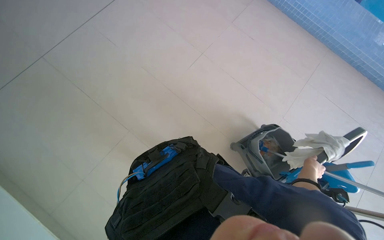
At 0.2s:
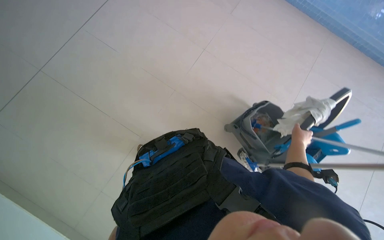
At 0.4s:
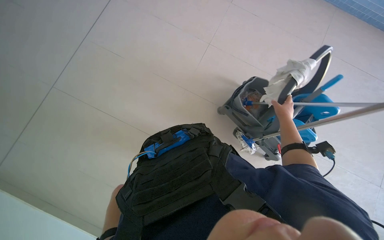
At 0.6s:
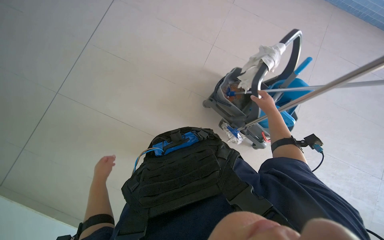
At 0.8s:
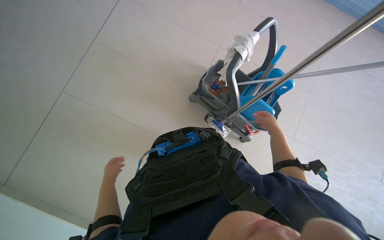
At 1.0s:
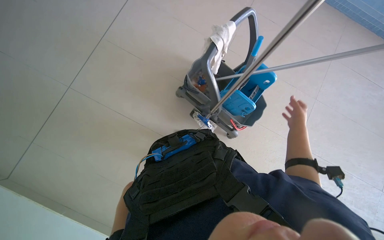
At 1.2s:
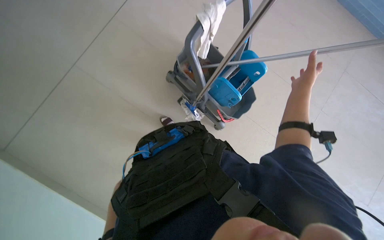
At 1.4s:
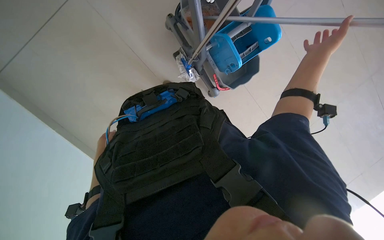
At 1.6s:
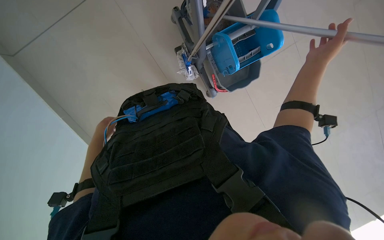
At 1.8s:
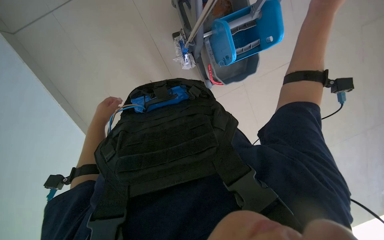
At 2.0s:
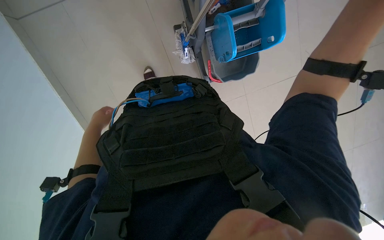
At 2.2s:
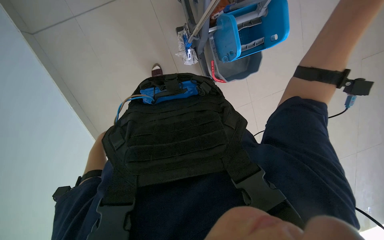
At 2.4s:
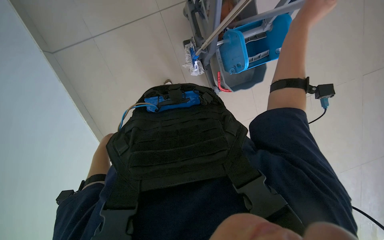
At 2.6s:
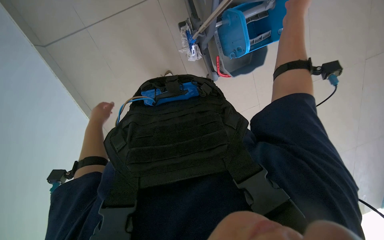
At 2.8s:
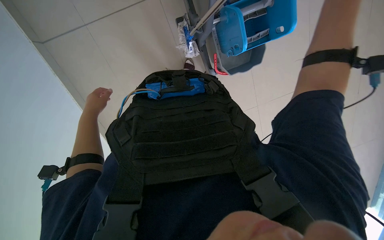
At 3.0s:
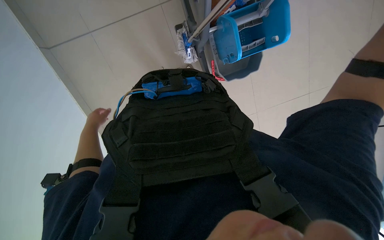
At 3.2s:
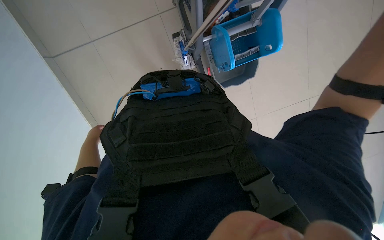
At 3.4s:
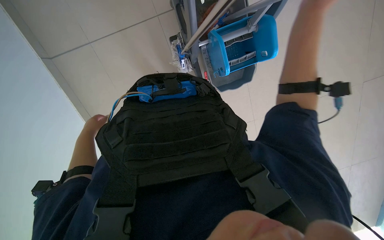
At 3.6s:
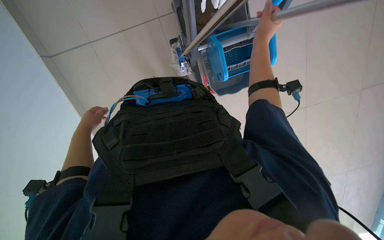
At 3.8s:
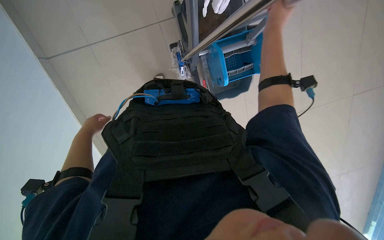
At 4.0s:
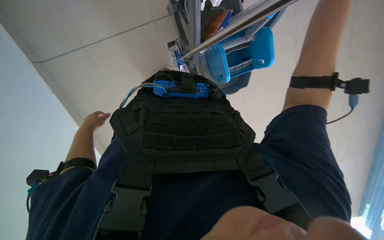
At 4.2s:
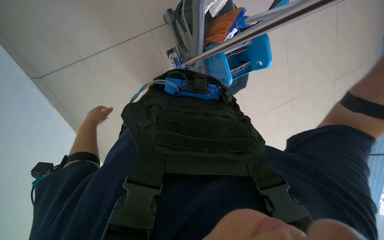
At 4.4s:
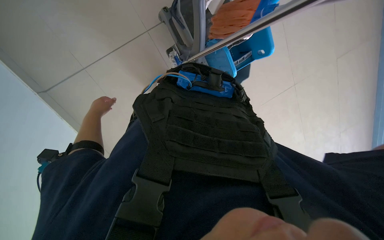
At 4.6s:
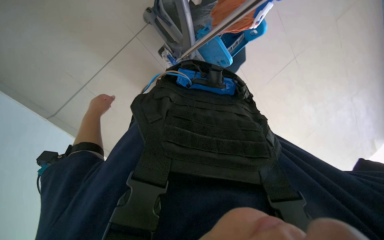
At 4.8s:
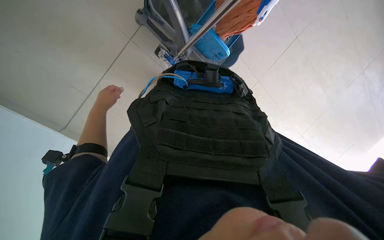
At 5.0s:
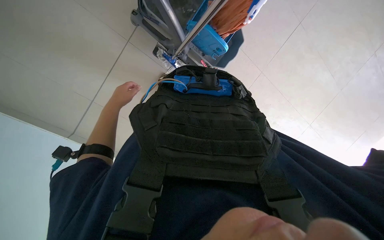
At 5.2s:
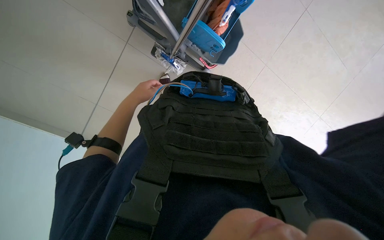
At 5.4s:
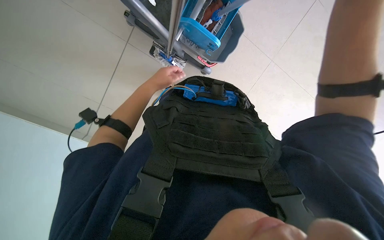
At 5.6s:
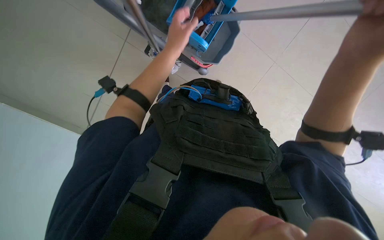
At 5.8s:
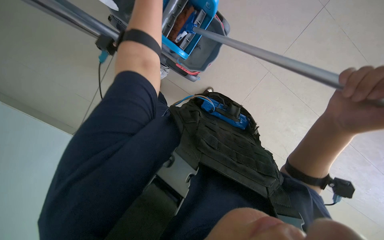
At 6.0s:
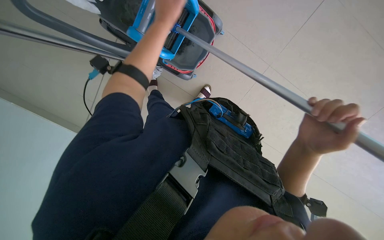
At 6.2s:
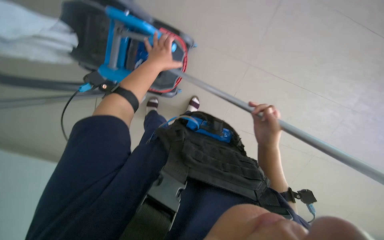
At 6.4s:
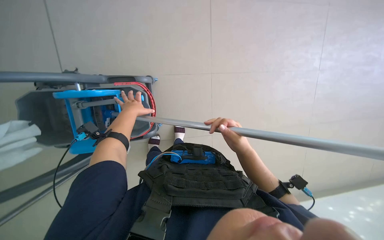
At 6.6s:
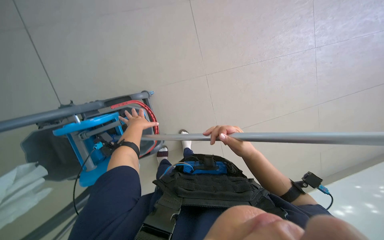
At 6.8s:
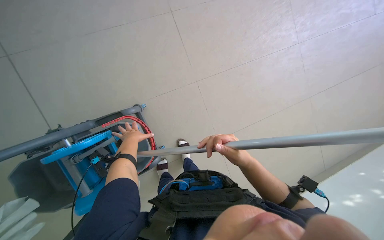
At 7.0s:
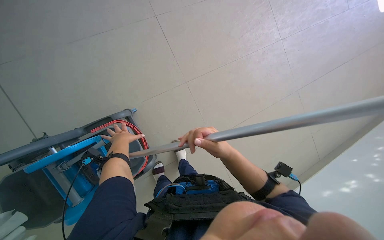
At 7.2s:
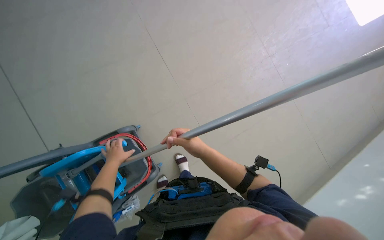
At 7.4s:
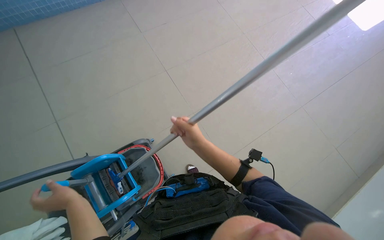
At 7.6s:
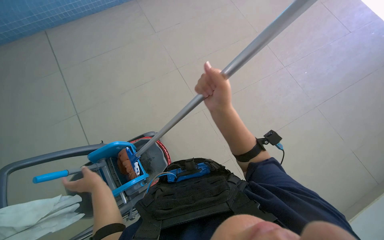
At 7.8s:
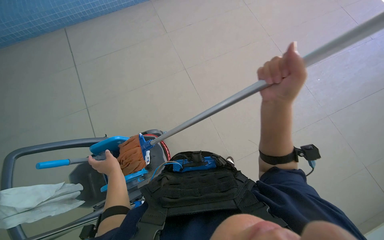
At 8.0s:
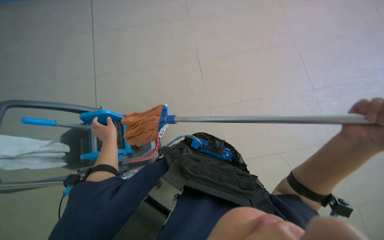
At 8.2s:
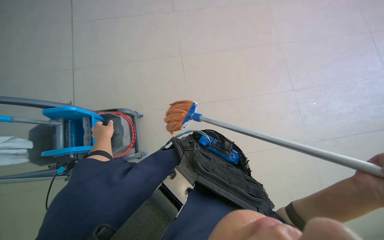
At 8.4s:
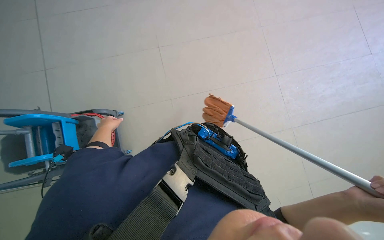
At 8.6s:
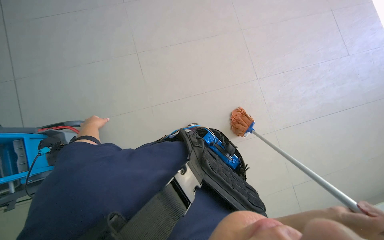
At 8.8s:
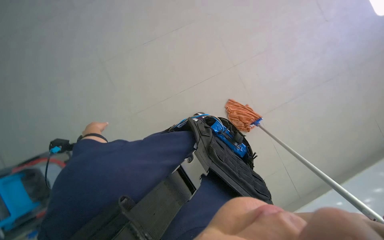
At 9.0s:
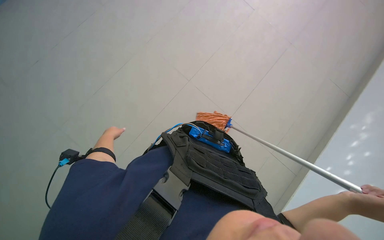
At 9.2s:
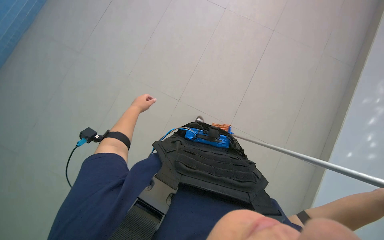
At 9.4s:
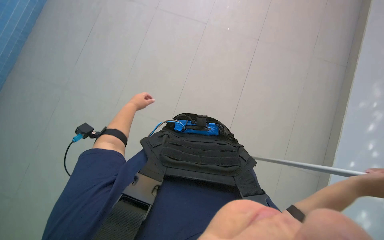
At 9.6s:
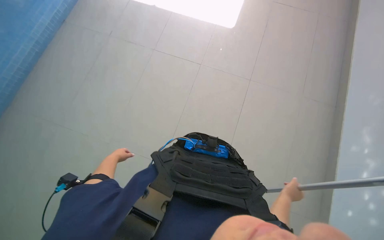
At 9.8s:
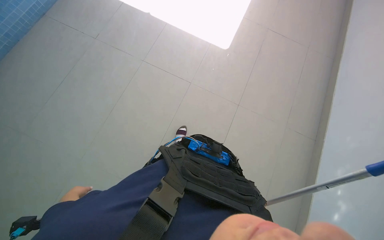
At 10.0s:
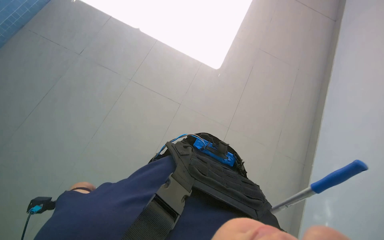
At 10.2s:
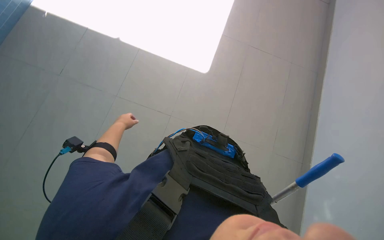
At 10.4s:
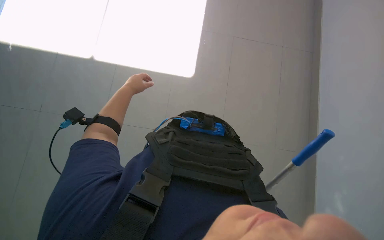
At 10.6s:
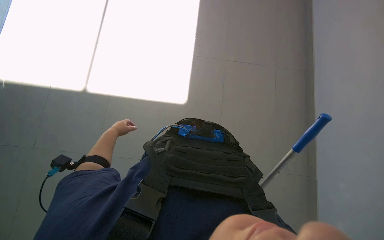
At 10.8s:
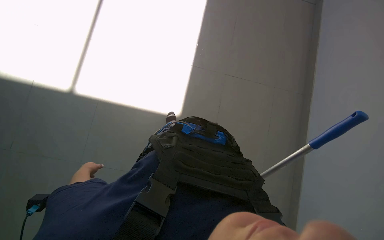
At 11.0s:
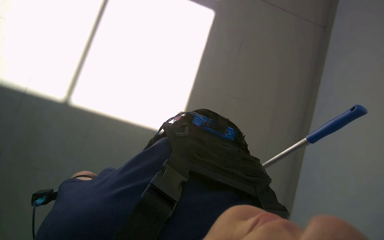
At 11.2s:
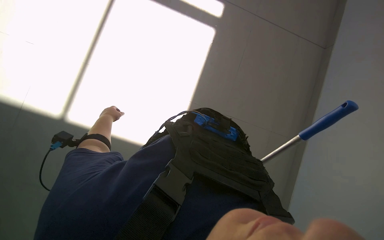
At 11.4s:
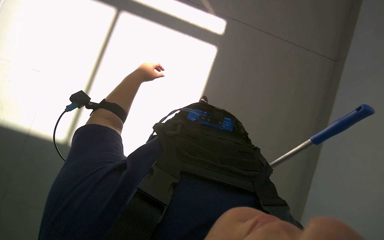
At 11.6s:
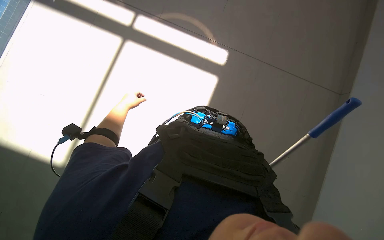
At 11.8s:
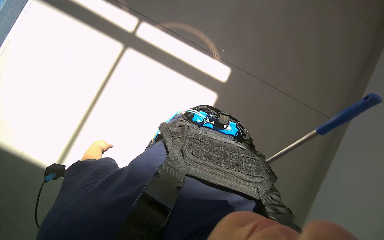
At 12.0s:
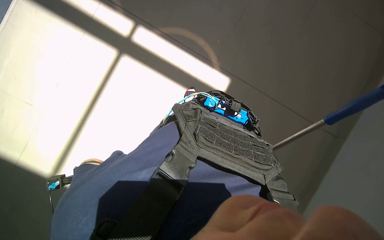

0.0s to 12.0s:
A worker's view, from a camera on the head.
Job: mopping floor.
The whole recording: Mopping pool deck floor. The worker mops the tiled floor around the pool with a long-handled mop.
0.0s to 1.6s: The camera pitches downward, by some 25 degrees.
4.4s to 6.0s: The camera pitches upward, by roughly 15 degrees.
6.0s to 7.6s: The view tips upward by approximately 30 degrees. Everything in view rotates about 35 degrees counterclockwise.

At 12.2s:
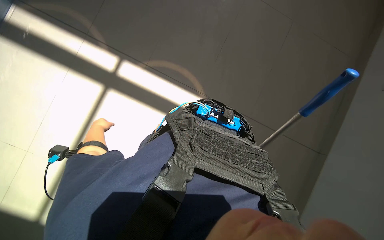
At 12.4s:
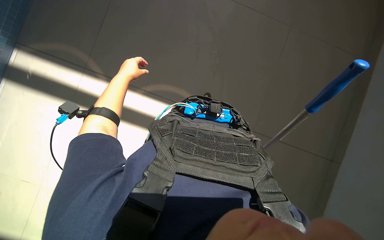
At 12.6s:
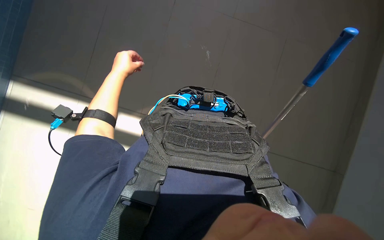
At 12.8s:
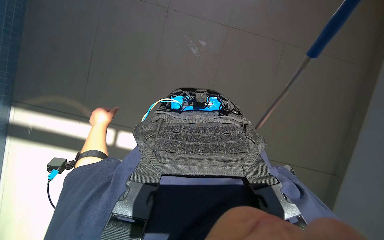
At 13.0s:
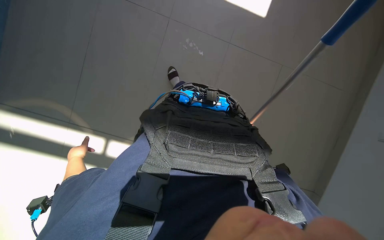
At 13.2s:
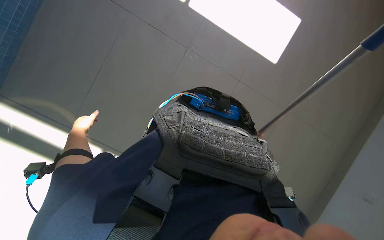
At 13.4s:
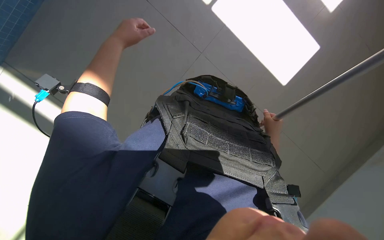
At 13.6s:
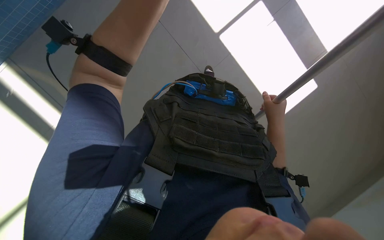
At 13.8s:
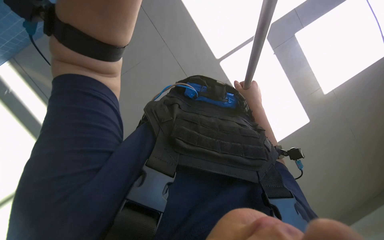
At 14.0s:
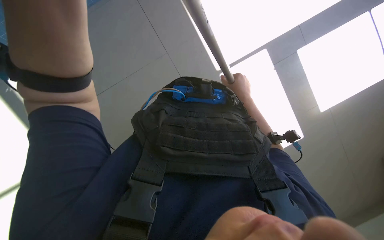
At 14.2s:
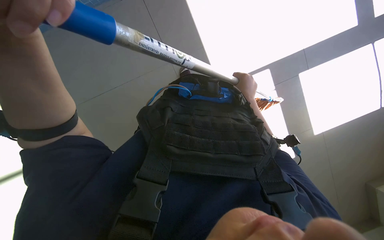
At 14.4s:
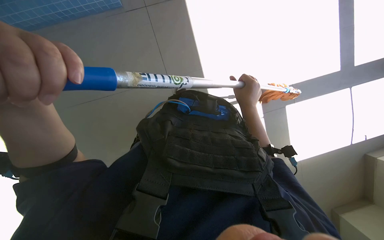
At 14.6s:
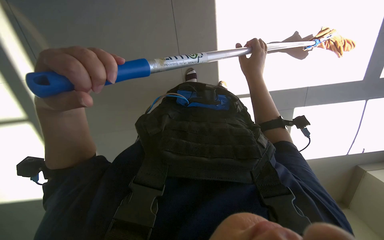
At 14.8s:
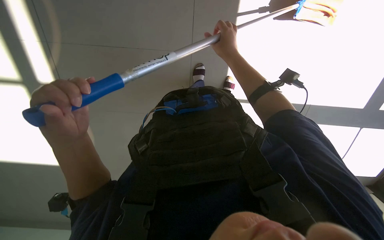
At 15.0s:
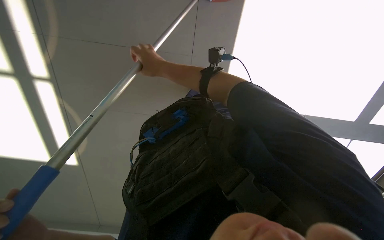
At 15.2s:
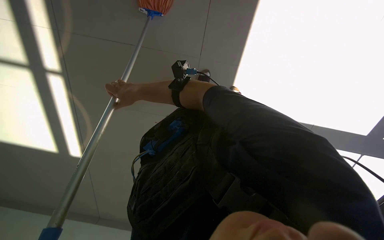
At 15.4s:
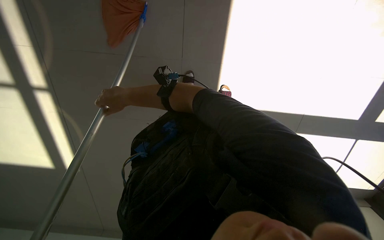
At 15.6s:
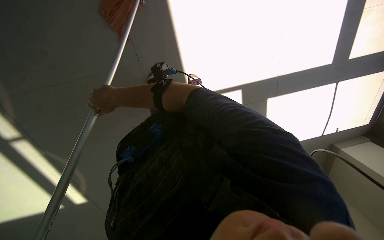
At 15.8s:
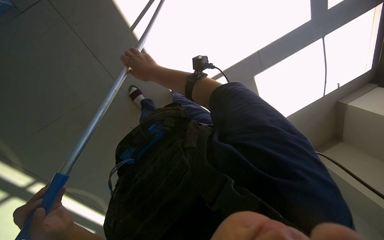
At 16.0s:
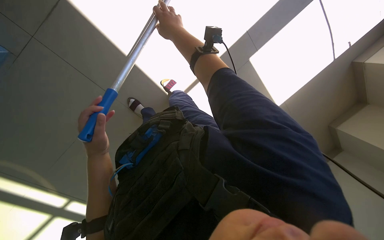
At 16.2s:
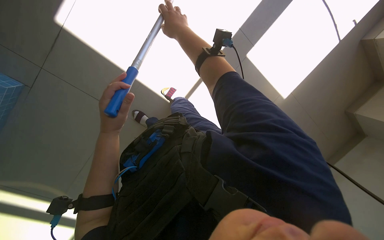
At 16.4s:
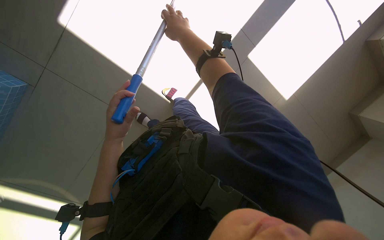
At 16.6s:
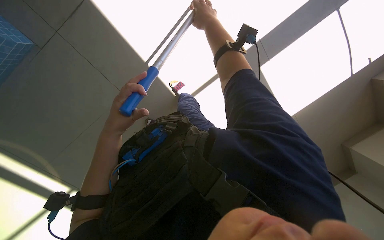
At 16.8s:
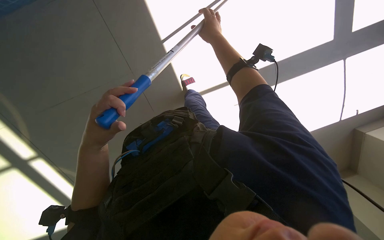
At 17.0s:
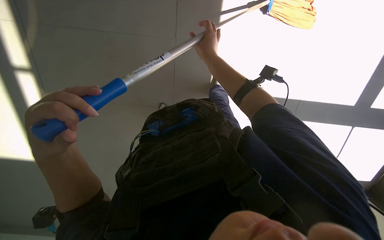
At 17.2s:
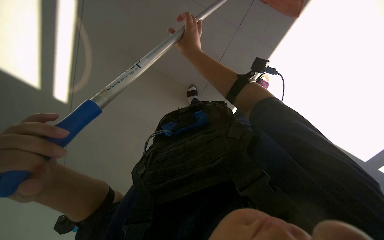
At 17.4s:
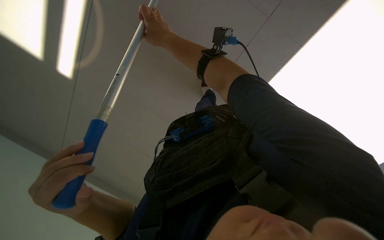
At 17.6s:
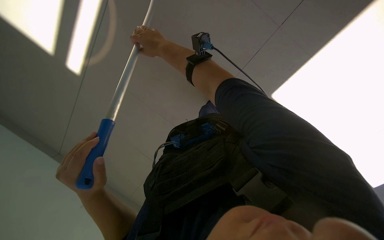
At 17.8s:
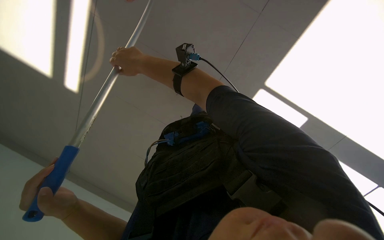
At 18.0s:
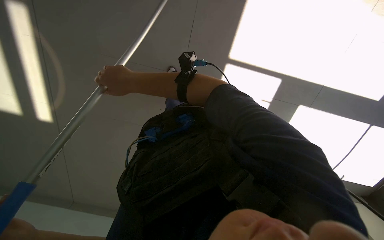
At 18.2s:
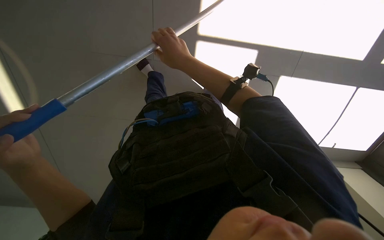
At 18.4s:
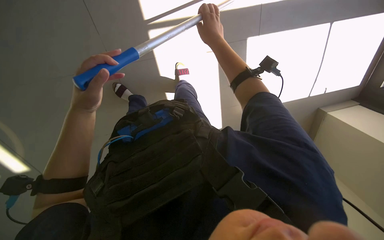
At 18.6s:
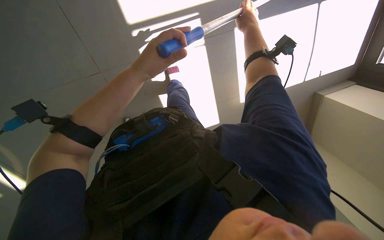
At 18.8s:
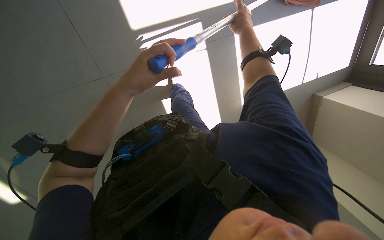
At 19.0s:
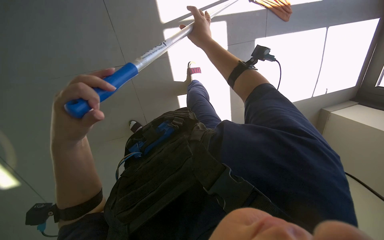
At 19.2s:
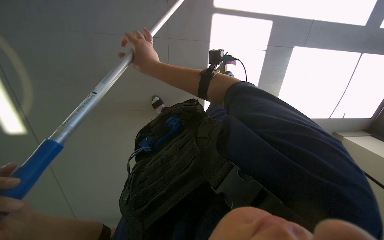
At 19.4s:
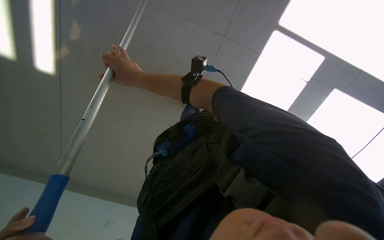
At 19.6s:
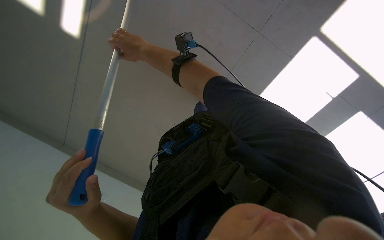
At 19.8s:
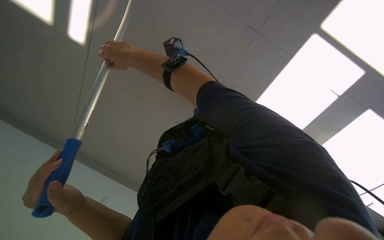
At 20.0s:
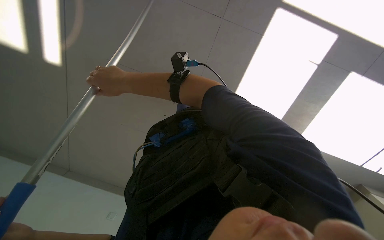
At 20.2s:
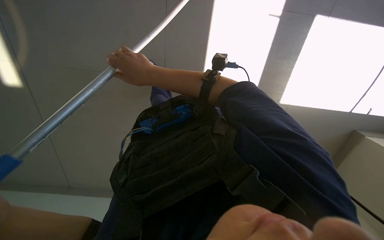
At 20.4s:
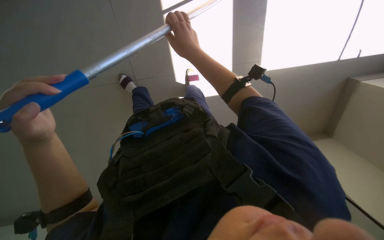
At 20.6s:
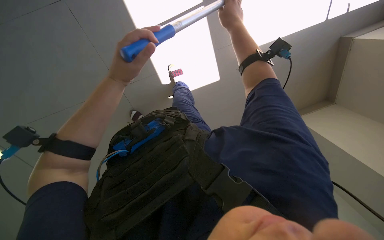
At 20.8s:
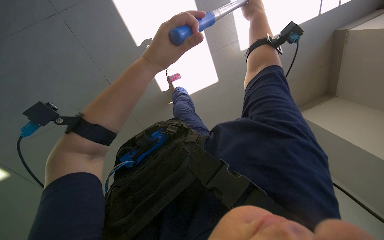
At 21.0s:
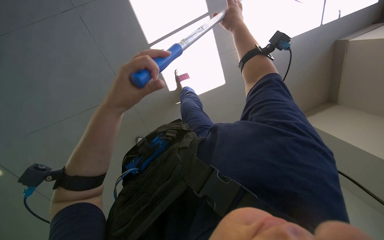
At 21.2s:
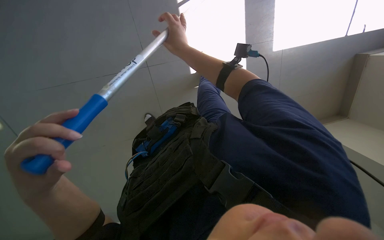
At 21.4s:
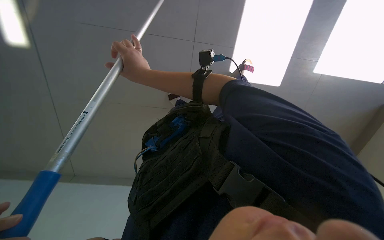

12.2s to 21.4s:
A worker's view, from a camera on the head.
Job: mopping floor.
The whole recording: Mopping pool deck floor. The worker mops the tiled floor around the pool with a long-handled mop.
13.8s to 15.2s: The right hand goes roughly 40 cm to the left.
15.2s to 16.8s: The view tilts some 20 degrees upward. The right hand travels to the right, up the picture and nearer to the camera by some 30 cm.
16.8s to 18.4s: The view tilts roughly 15 degrees downward. The right hand goes to the left and returns, roughly 30 cm each way, while the left hand goes down the picture and returns, some 25 cm each way.
18.4s to 19.8s: The right hand moves to the left, approximately 50 cm.
19.8s to 21.4s: The right hand reaches about 50 cm to the right, then returns.
